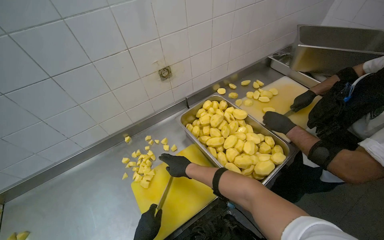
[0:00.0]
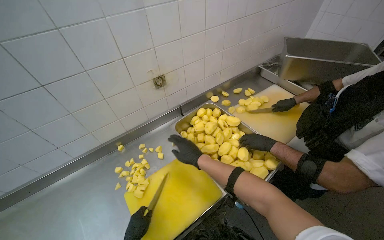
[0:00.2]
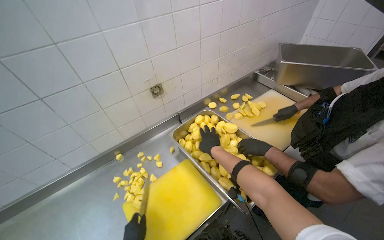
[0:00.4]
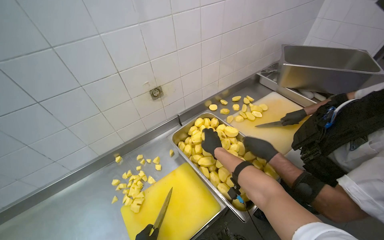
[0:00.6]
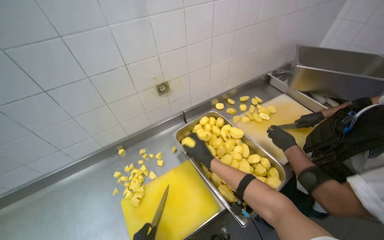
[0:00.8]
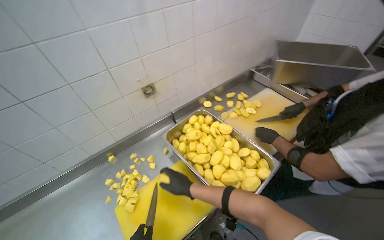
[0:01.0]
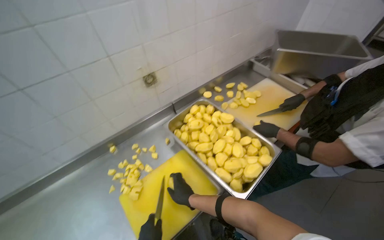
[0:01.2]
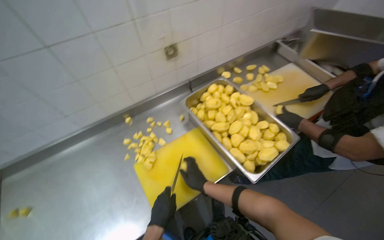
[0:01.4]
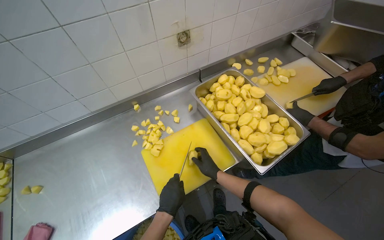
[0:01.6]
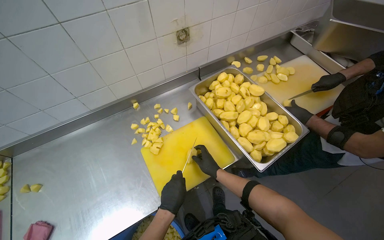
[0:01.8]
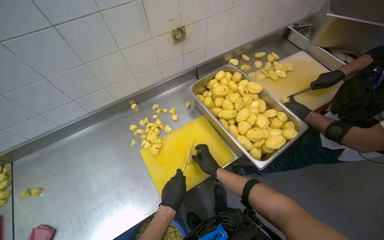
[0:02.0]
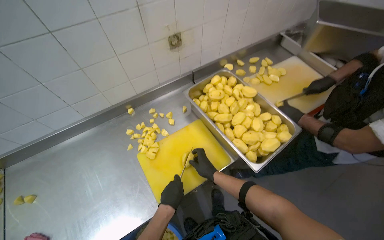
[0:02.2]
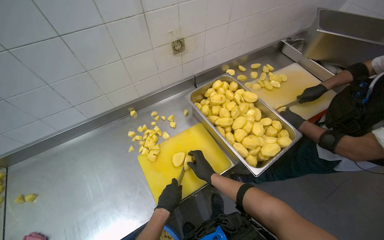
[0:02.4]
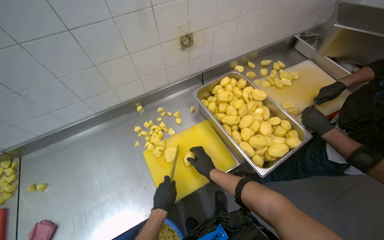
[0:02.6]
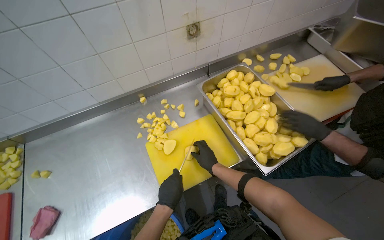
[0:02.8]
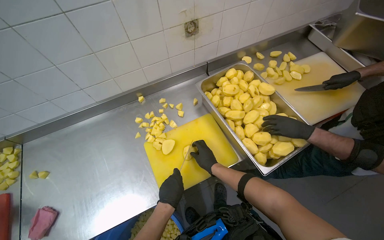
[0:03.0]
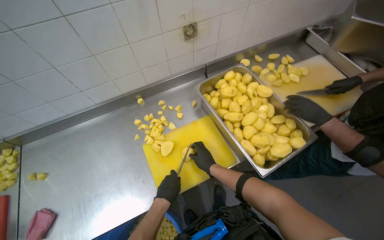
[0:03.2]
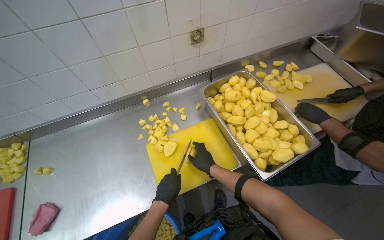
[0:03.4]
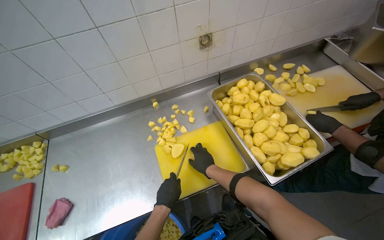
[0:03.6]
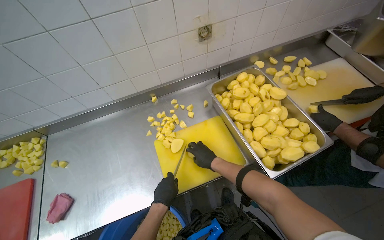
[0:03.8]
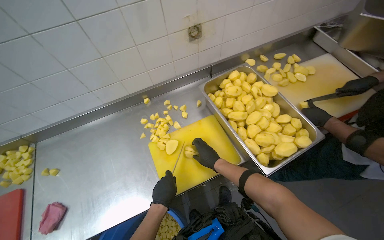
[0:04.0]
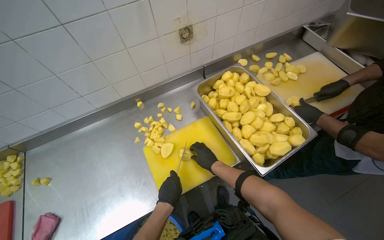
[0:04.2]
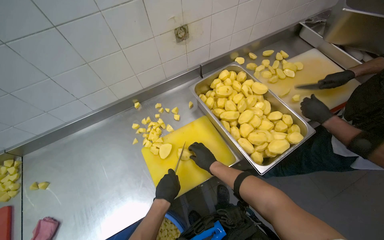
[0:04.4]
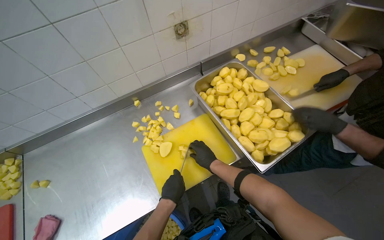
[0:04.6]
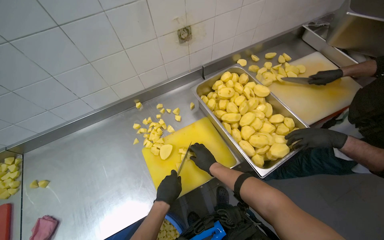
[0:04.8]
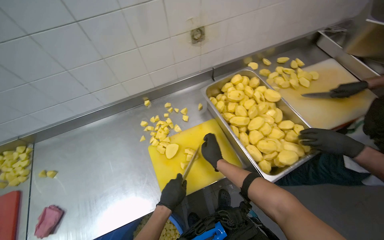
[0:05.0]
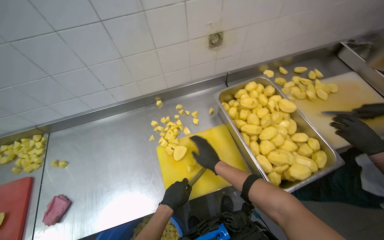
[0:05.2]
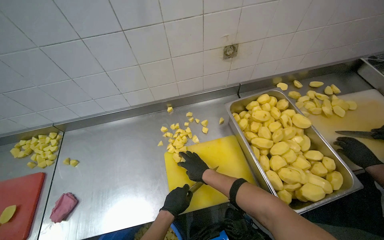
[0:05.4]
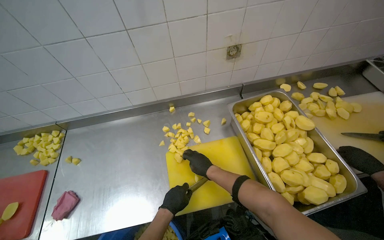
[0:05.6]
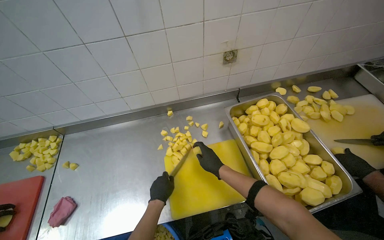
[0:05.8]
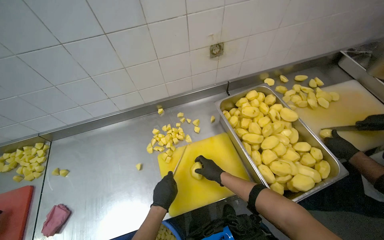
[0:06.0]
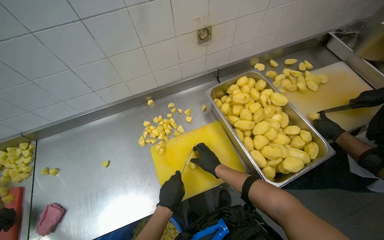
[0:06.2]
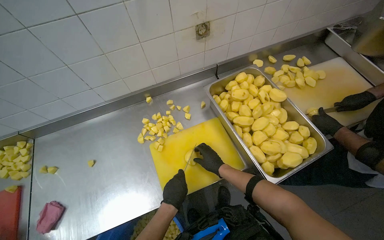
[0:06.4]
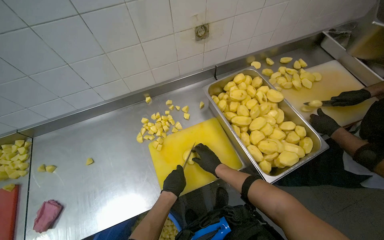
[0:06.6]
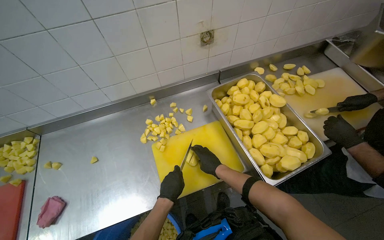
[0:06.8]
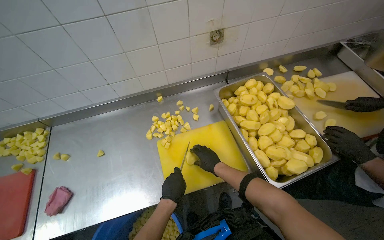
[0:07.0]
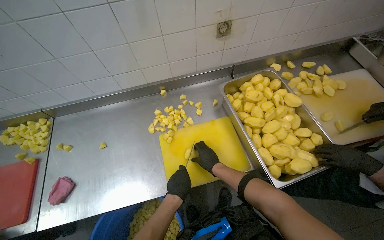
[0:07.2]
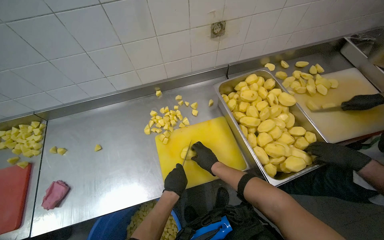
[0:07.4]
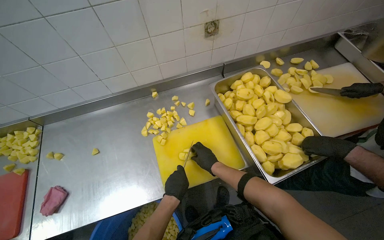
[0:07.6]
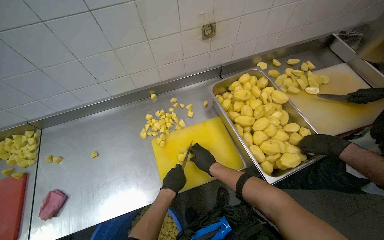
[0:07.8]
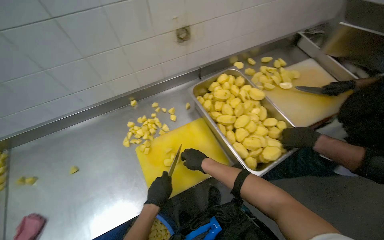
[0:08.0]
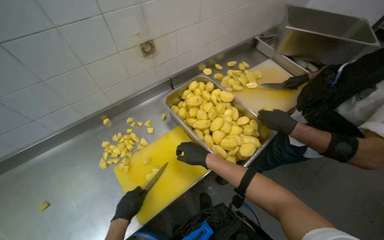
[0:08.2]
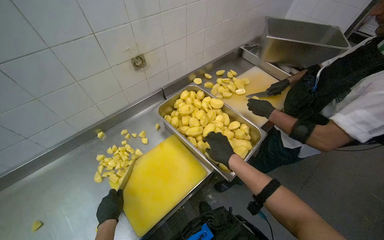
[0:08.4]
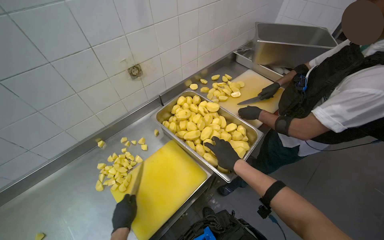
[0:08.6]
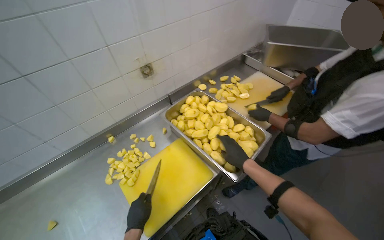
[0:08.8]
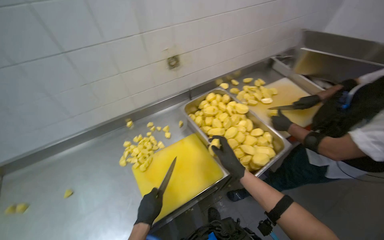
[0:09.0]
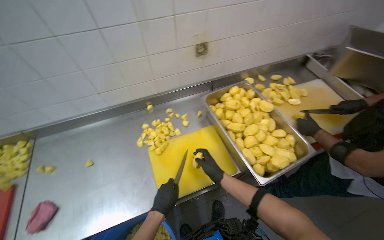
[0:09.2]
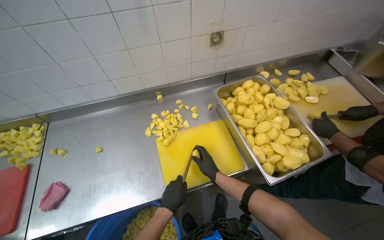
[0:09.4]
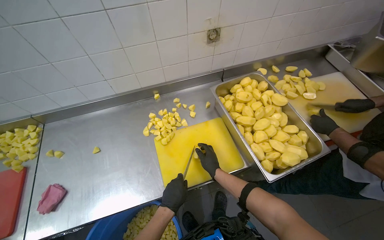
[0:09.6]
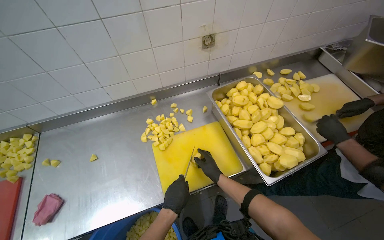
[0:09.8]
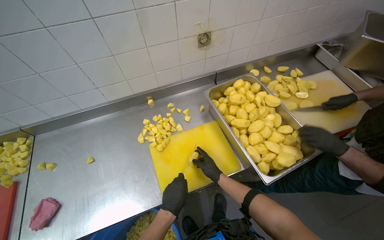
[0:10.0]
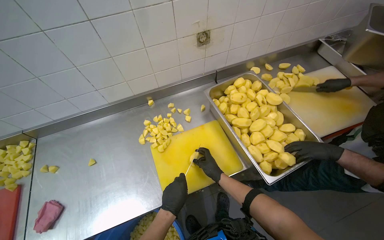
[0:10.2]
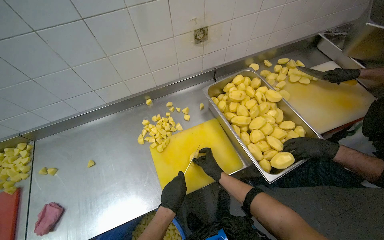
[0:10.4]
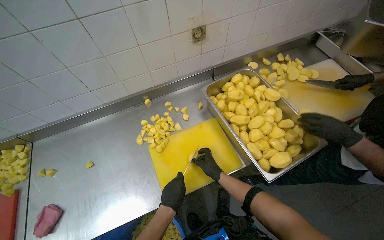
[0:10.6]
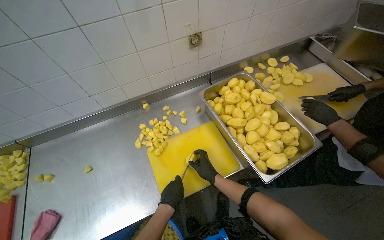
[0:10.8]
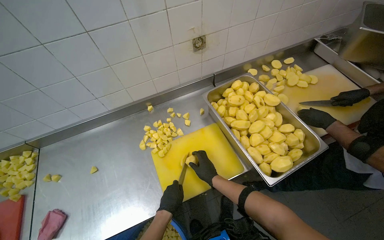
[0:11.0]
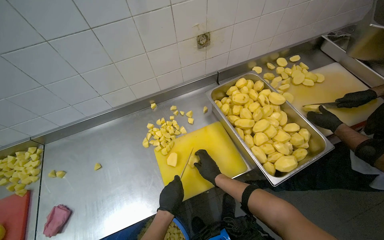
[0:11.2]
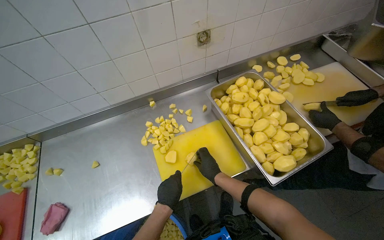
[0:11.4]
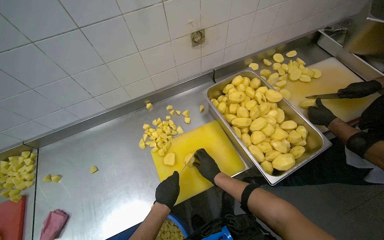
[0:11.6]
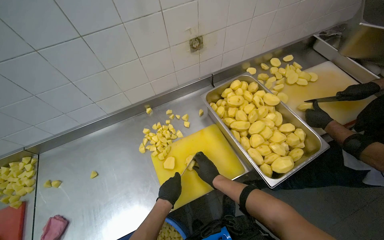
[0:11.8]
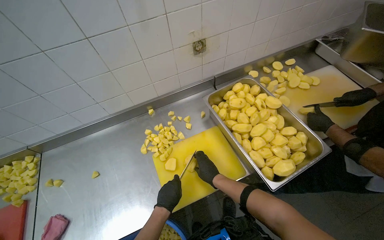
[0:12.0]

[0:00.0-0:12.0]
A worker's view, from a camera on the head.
Job: preparing food.
The whole recording: Cutting potatoes into cubes. The worker continues cutting peeled potatoes into cubes on a yellow cutting board.
0.0 to 1.6 s: The right hand moves approximately 5 cm down the picture and comes back.
1.6 to 3.0 s: The hands are busy where they are.
3.0 to 4.4 s: The hands make small movements and keep their place.
6.0 to 7.6 s: The hands make small movements and keep their place.
7.6 to 9.0 s: The right hand heads to the right and nearer to the camera, covering some 20 cm.
9.0 to 10.4 s: The right hand moves farther from the camera and to the left, approximately 20 cm.
10.4 to 12.0 s: The hands make small movements and keep their place.

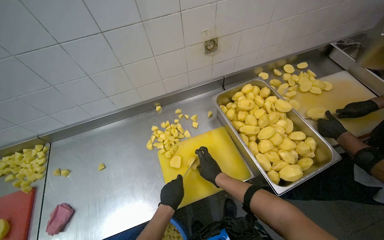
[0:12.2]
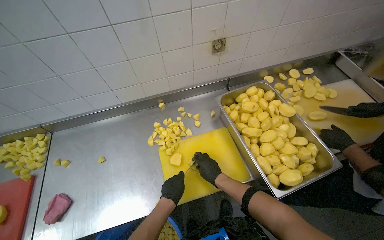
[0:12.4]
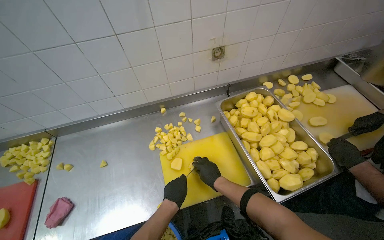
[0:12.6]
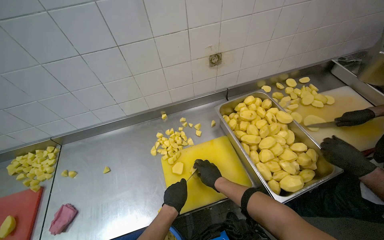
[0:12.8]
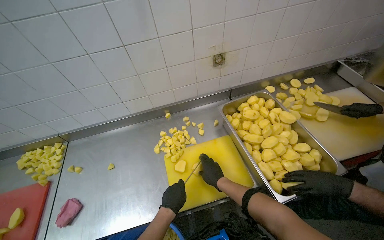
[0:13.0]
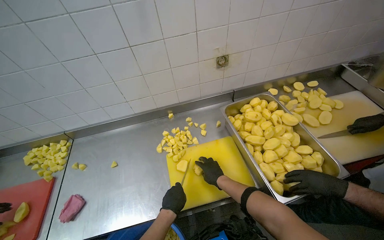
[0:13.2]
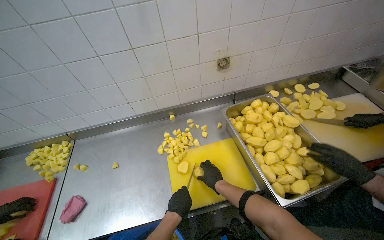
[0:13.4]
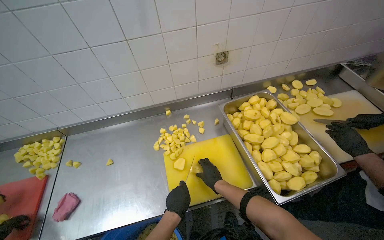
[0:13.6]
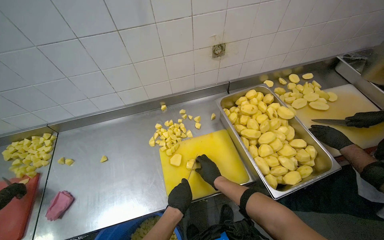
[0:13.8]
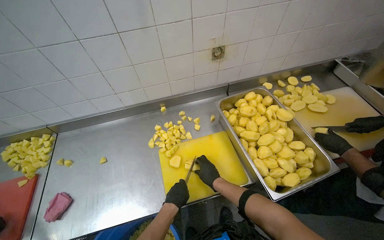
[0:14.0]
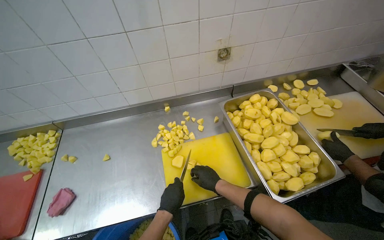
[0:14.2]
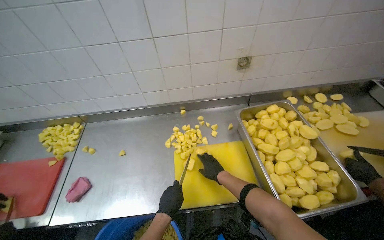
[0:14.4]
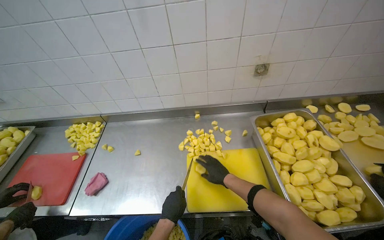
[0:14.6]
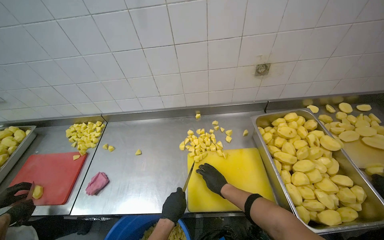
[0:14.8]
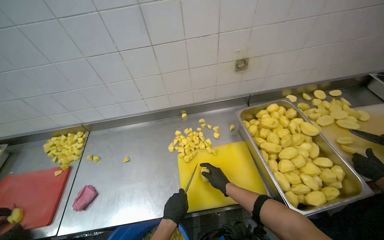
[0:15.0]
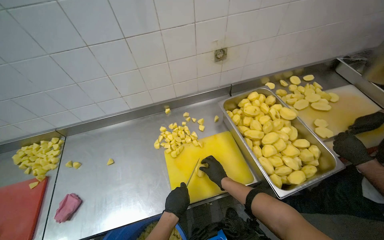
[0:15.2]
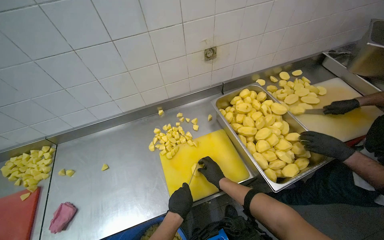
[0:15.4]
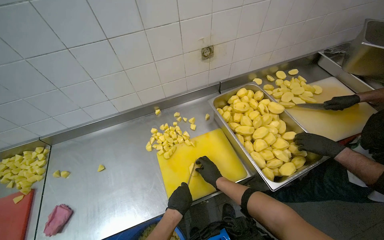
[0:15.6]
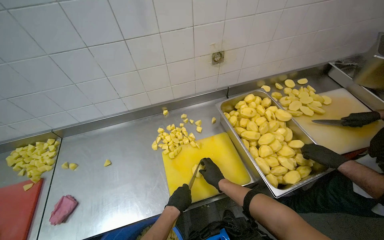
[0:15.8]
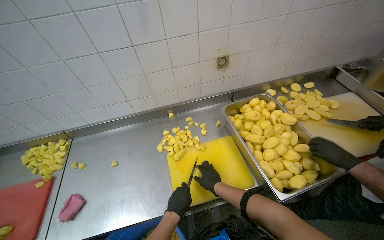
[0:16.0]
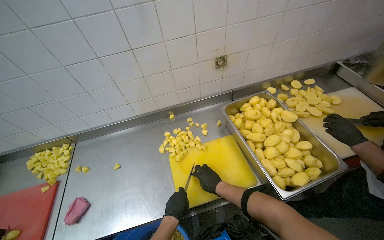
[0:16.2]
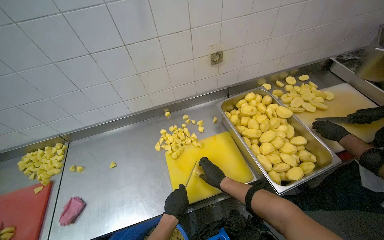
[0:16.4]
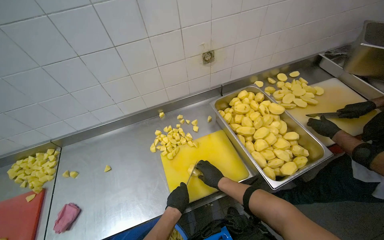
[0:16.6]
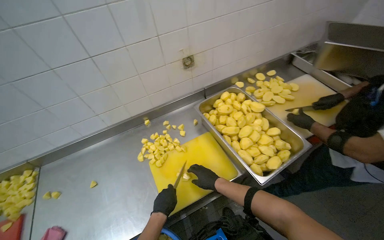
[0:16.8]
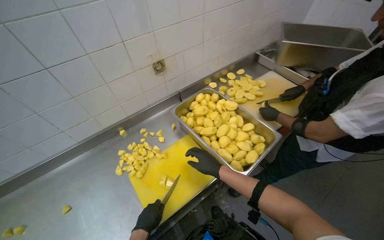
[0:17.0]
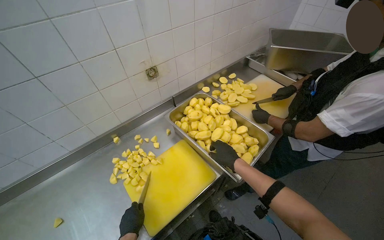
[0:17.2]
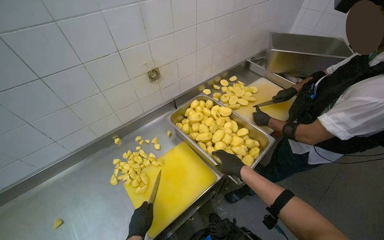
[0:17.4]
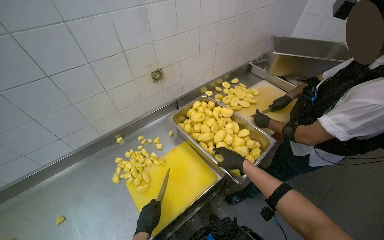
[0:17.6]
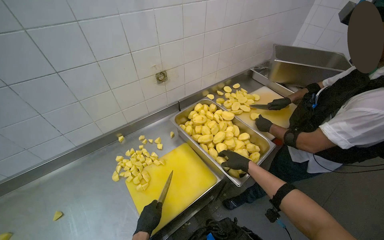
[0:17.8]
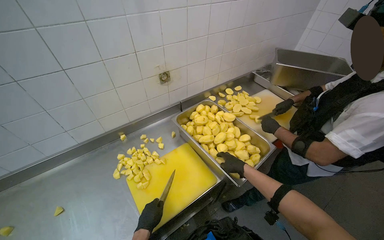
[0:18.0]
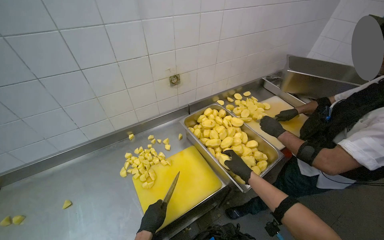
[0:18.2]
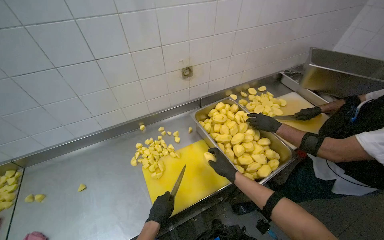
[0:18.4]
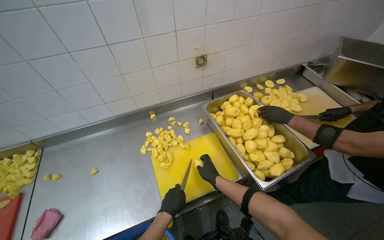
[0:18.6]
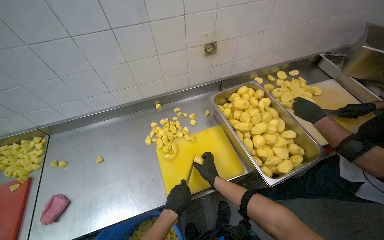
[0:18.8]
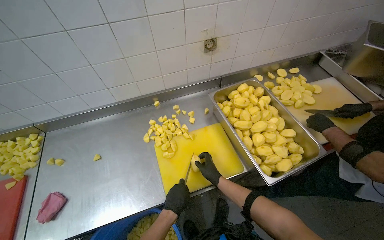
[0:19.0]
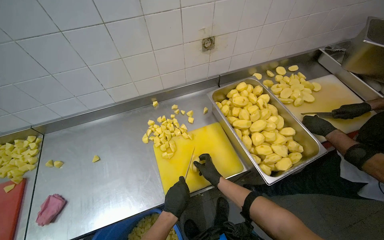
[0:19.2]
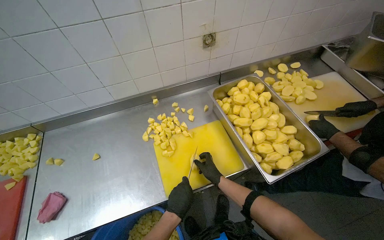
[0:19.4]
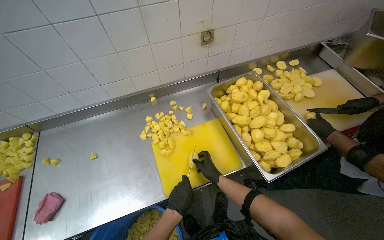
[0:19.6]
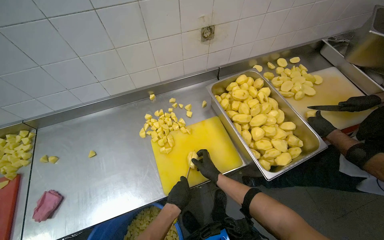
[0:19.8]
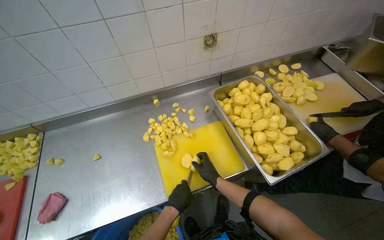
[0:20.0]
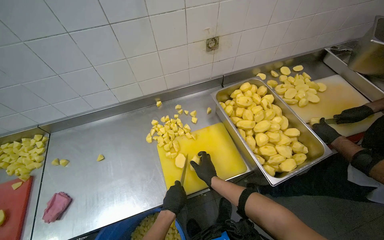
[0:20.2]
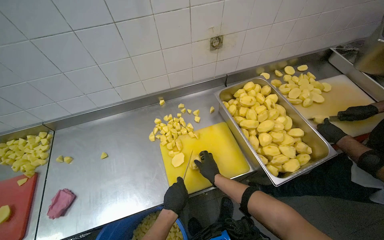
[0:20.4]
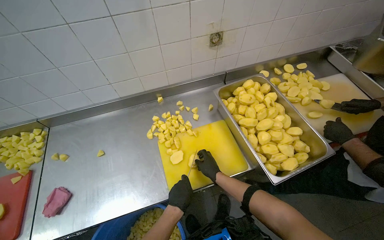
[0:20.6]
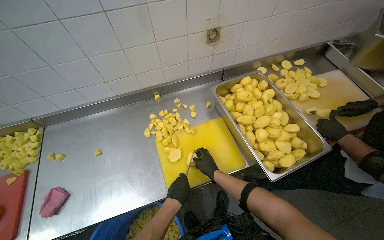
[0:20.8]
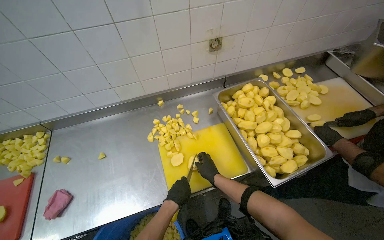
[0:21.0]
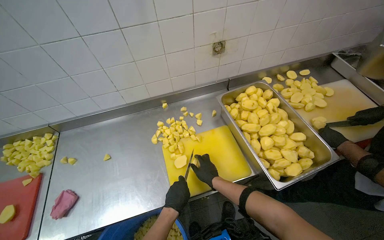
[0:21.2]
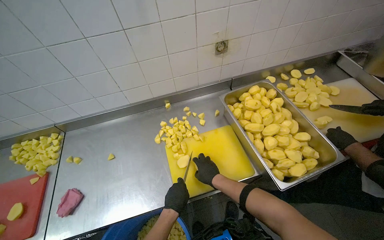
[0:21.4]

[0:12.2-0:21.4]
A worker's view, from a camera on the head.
Job: preparing food.
The whole recording: Cutting potatoes into cubes. The worker continues cutting peeled potatoes into cubes on a yellow cutting board.
12.2 to 13.8 s: The hands are busy where they are.
15.2 to 16.8 s: The hands are busy where they are.
16.8 to 18.4 s: The right hand goes about 10 cm up the picture.
18.4 to 19.8 s: The wearer looks some 10 degrees further downward. The right hand moves farther from the camera and to the left, approximately 15 cm.
19.8 to 21.4 s: The right hand goes about 10 cm nearer to the camera.
